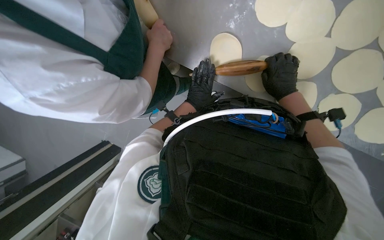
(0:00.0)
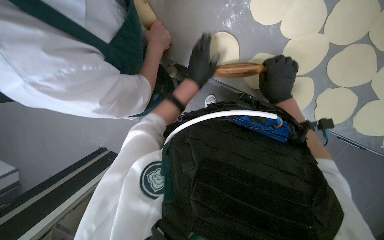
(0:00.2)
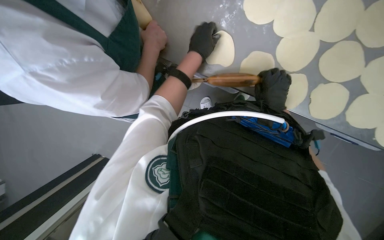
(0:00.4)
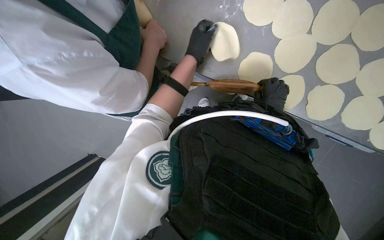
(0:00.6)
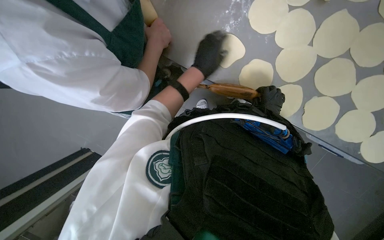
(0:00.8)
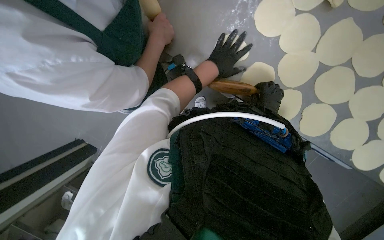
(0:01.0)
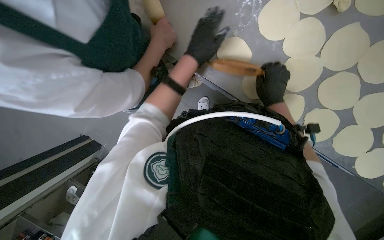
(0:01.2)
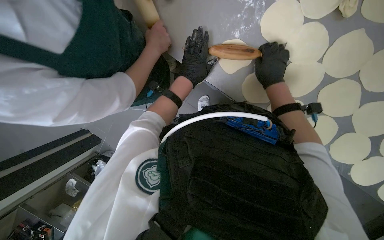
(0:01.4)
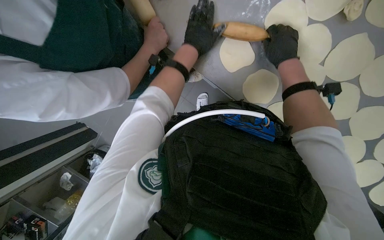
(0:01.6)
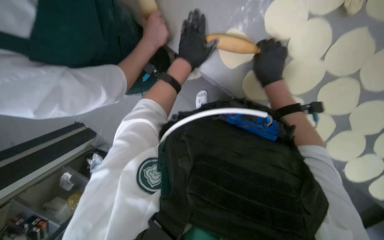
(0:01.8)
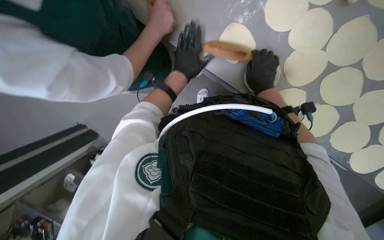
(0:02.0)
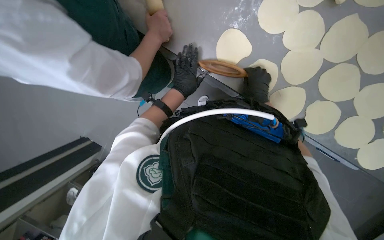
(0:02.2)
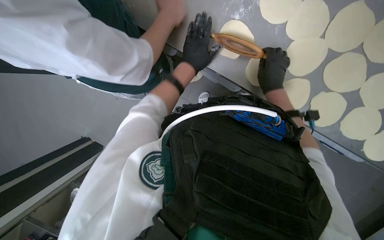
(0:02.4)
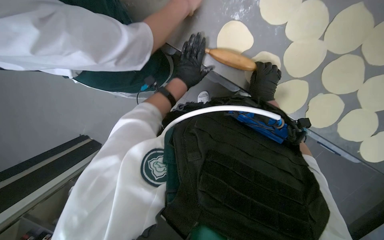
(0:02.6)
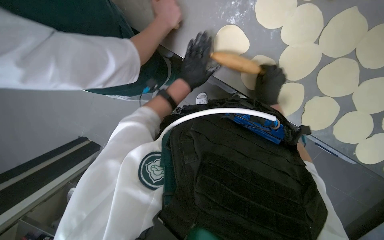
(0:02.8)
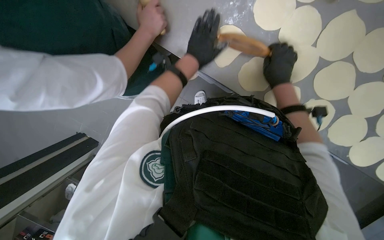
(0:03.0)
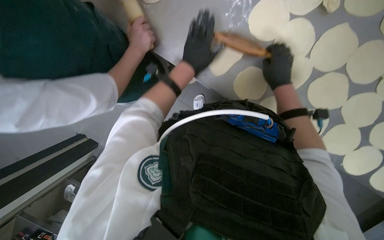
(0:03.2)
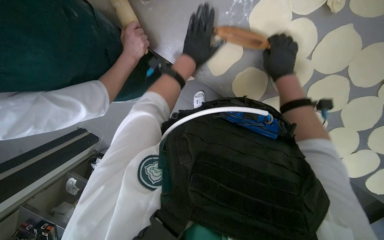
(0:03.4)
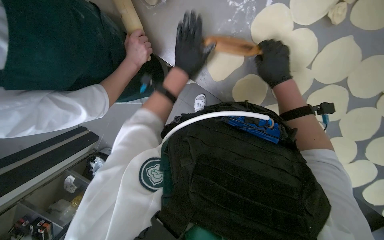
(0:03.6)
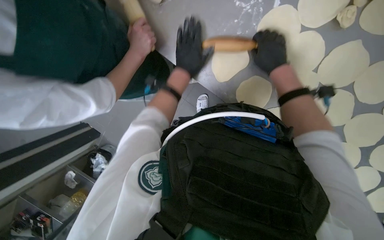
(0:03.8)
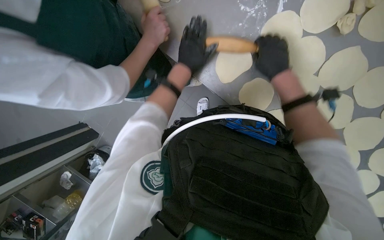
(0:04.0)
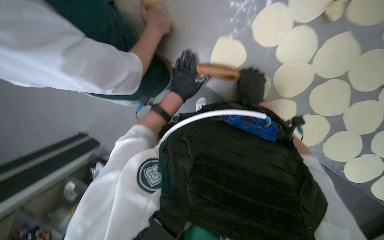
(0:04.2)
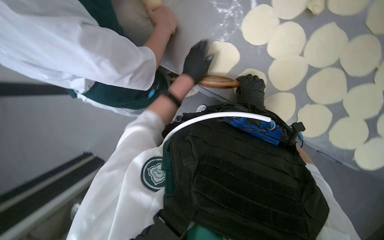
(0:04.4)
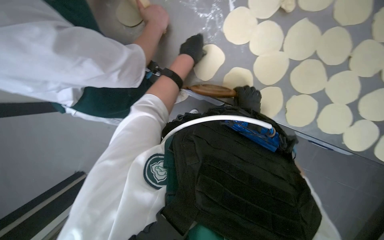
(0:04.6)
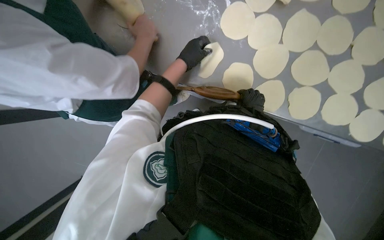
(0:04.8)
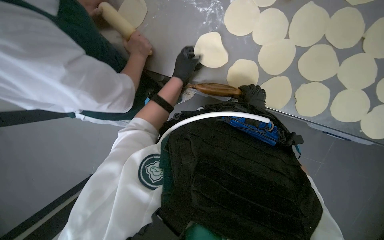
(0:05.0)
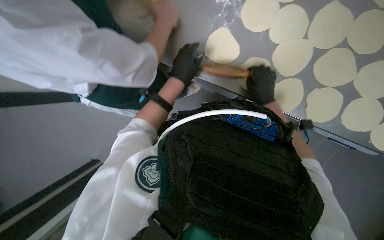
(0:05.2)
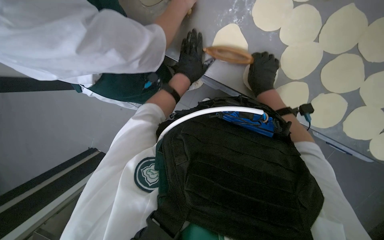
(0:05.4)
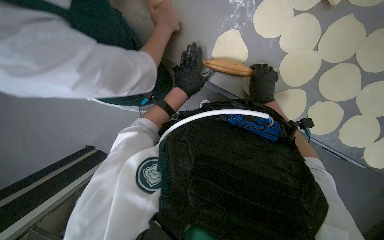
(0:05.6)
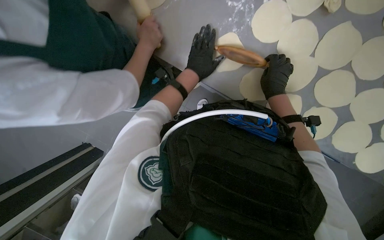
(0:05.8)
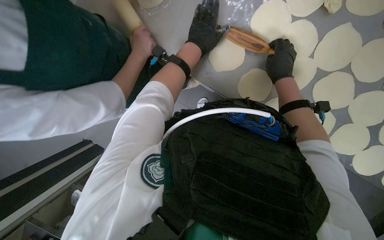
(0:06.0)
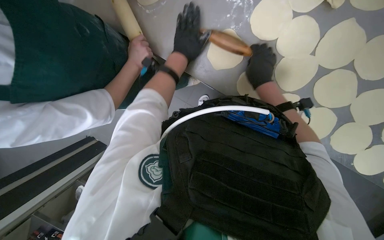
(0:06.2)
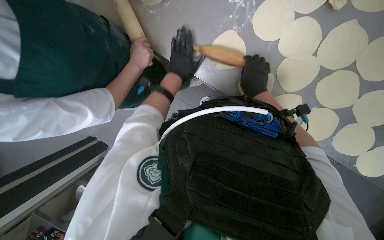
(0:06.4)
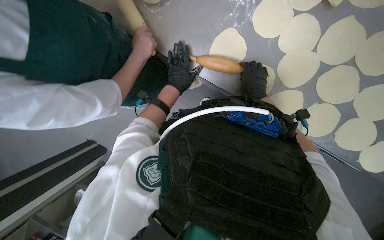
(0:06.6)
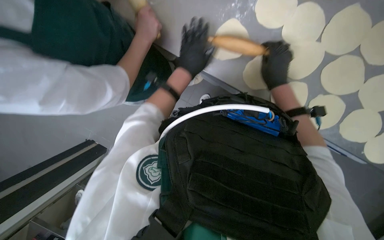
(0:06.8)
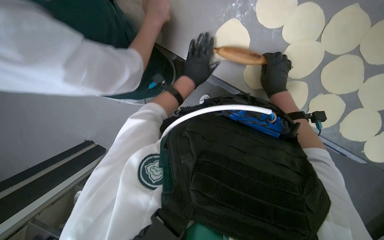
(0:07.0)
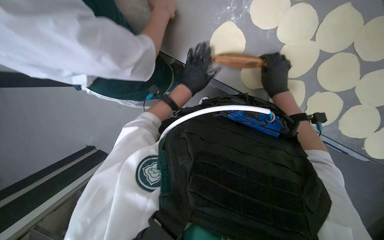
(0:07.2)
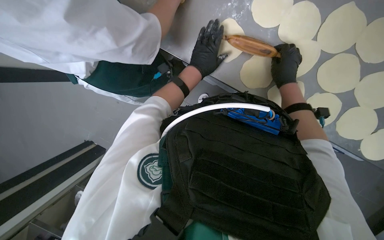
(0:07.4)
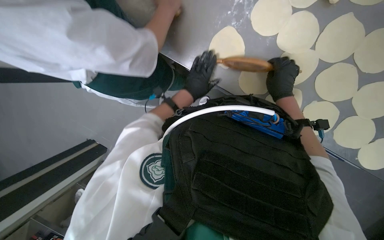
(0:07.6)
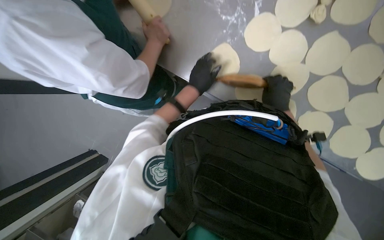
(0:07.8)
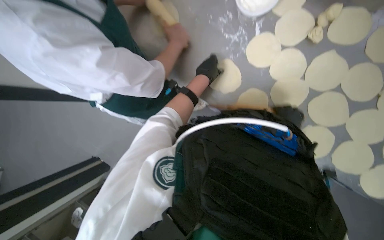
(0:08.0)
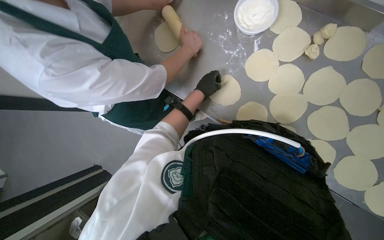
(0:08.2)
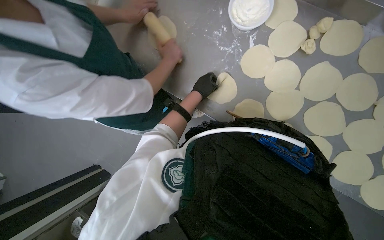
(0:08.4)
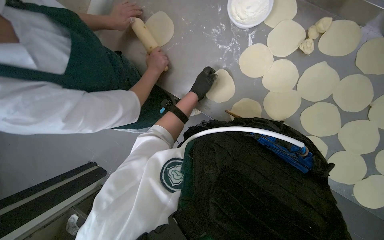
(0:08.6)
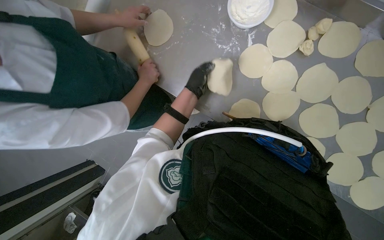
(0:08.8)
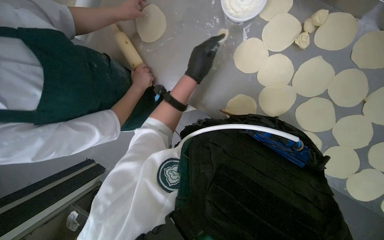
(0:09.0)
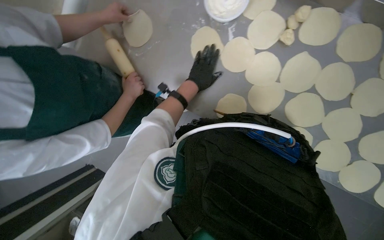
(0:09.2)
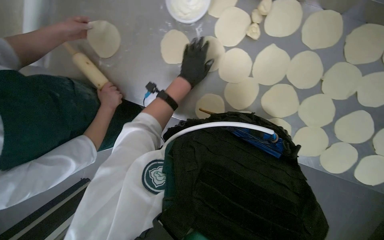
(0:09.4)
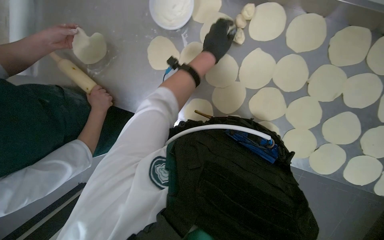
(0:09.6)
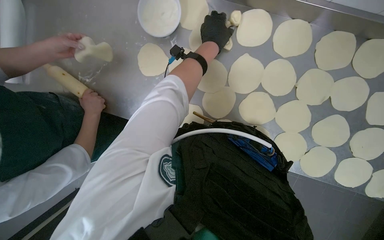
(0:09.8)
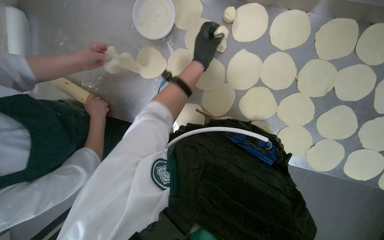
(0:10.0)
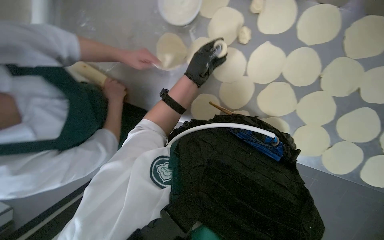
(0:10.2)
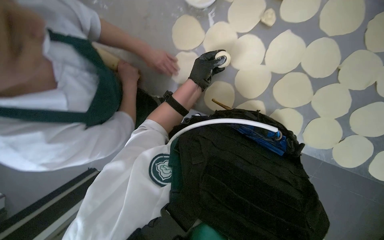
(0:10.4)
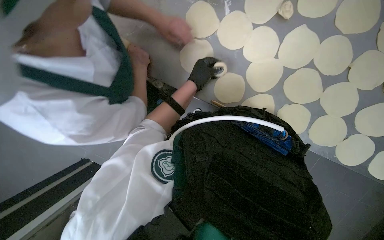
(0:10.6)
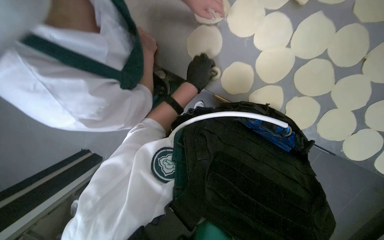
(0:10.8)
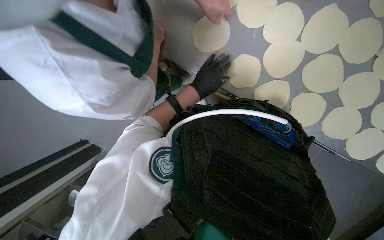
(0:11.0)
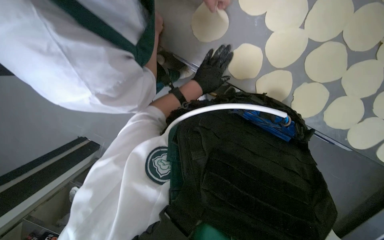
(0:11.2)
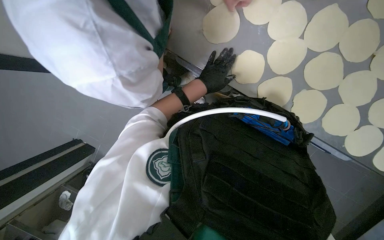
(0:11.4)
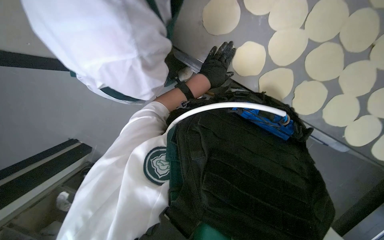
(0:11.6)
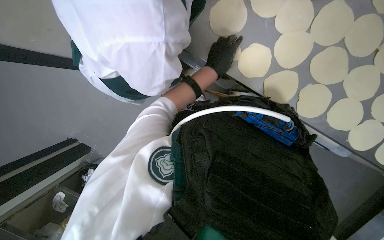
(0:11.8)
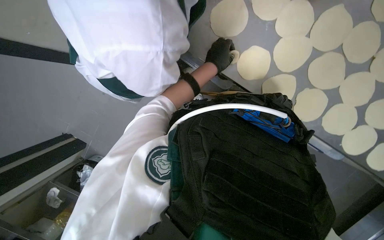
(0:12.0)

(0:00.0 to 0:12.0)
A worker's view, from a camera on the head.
Job: preparing food.
The whole recording: Flattening dough for dumplings. The worker continues flattening small pieces of dough into circular shapes using a rolling pin.
0:00.0 - 0:01.6: Both hands travel together up the picture, some 15 cm.
0:01.6 - 0:03.0: The right hand moves down the picture, approximately 10 cm.
0:04.4 - 0:06.0: The right hand goes roughly 10 cm up the picture. Meanwhile the left hand moves up and down the picture over roughly 10 cm, changing direction 2 times.
0:06.0 - 0:07.6: The left hand shifts some 15 cm down the picture.
0:07.6 - 0:09.0: The left hand heads nearer to the camera, covering approximately 10 cm.
0:09.0 - 0:10.4: The left hand moves approximately 15 cm farther from the camera and comes back.

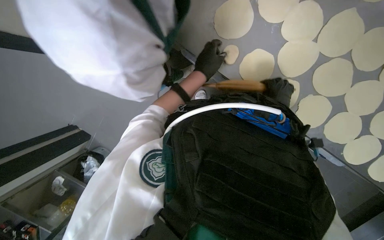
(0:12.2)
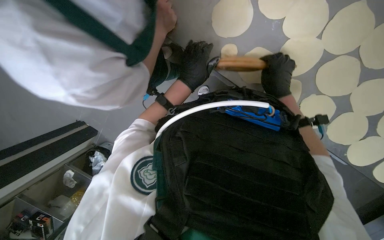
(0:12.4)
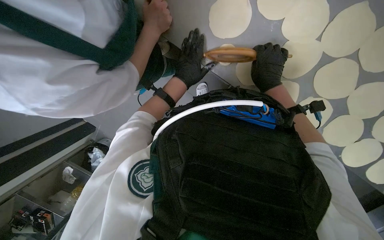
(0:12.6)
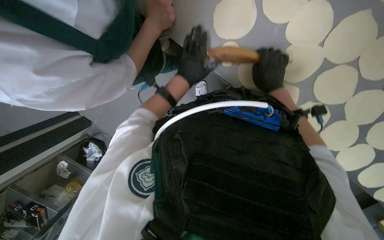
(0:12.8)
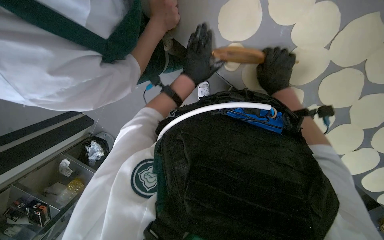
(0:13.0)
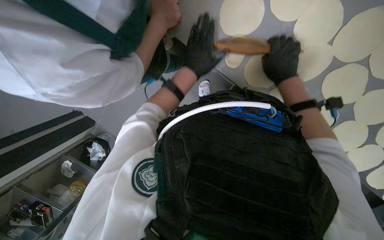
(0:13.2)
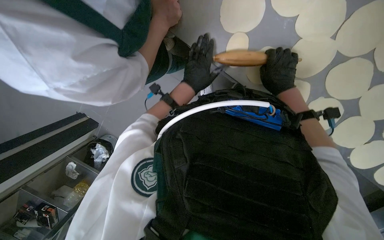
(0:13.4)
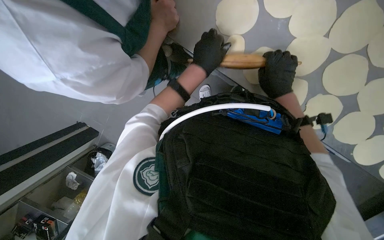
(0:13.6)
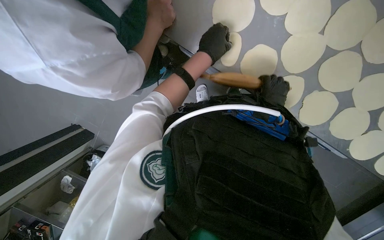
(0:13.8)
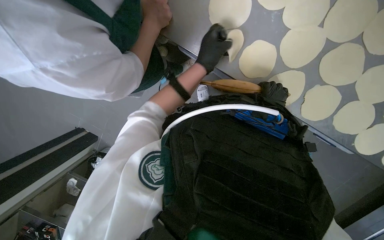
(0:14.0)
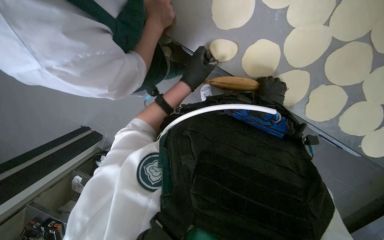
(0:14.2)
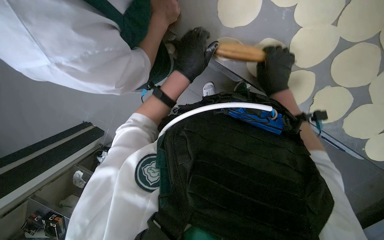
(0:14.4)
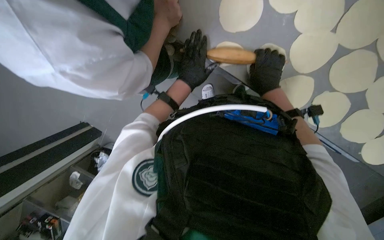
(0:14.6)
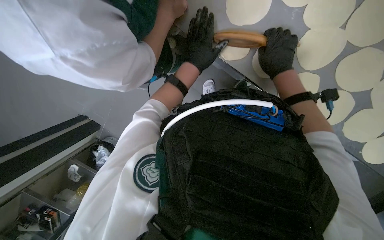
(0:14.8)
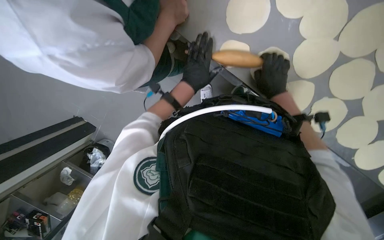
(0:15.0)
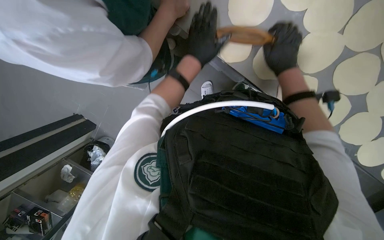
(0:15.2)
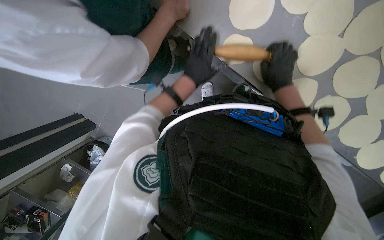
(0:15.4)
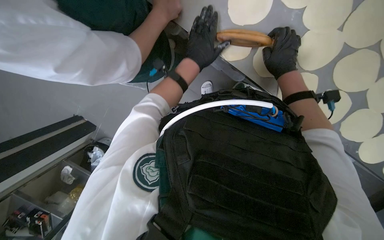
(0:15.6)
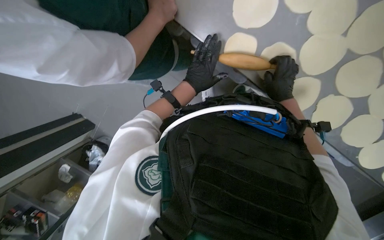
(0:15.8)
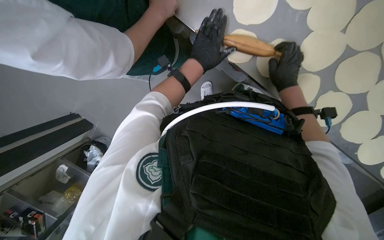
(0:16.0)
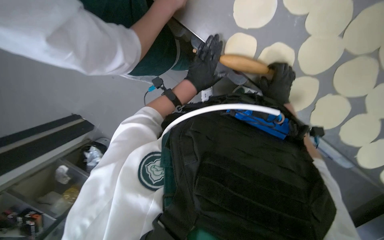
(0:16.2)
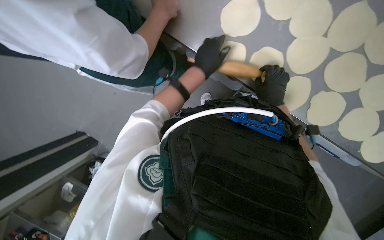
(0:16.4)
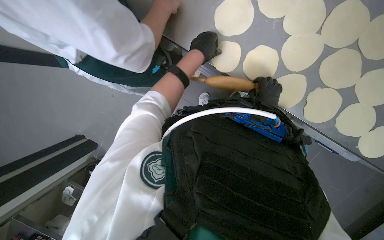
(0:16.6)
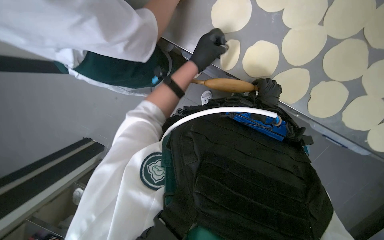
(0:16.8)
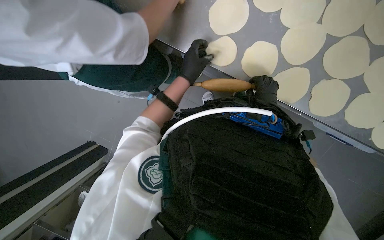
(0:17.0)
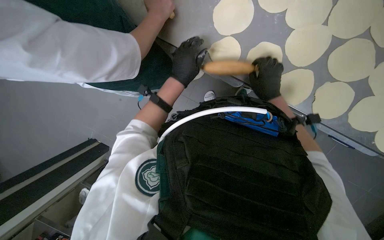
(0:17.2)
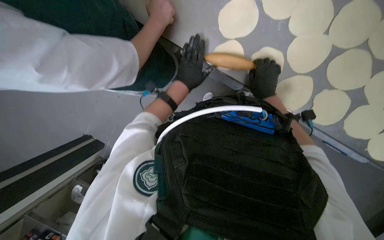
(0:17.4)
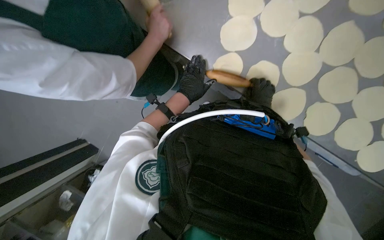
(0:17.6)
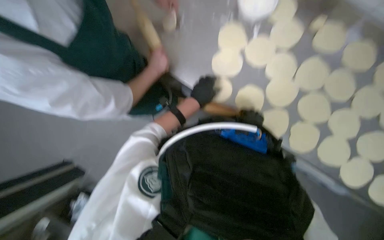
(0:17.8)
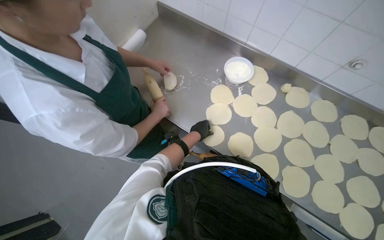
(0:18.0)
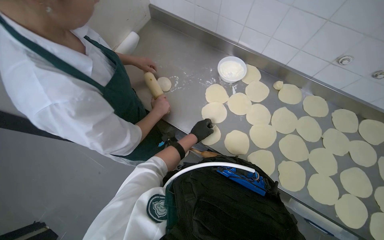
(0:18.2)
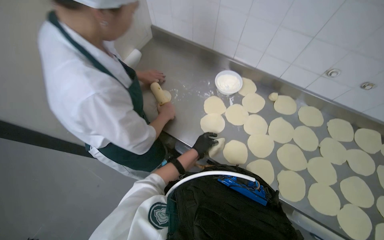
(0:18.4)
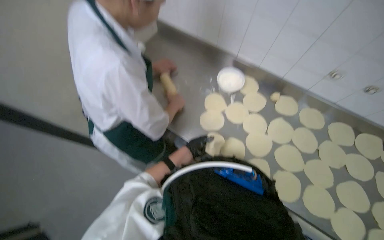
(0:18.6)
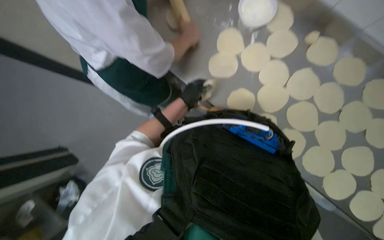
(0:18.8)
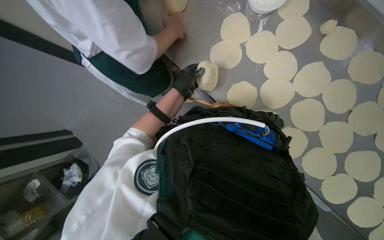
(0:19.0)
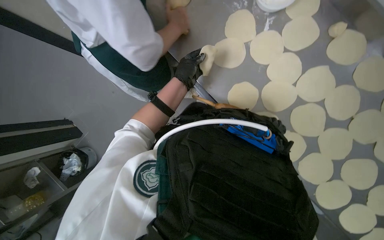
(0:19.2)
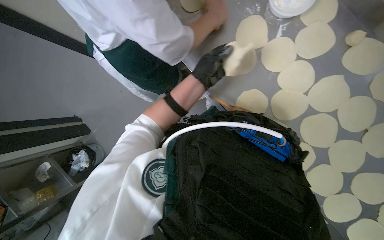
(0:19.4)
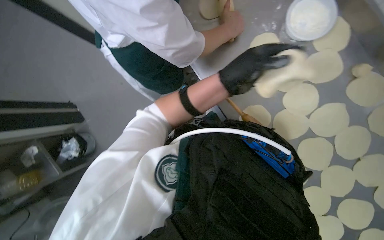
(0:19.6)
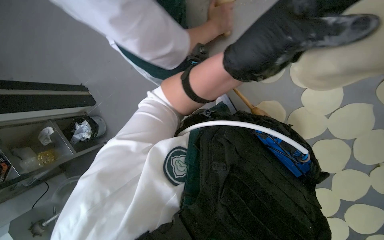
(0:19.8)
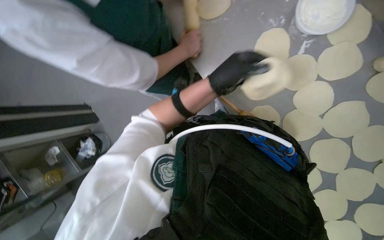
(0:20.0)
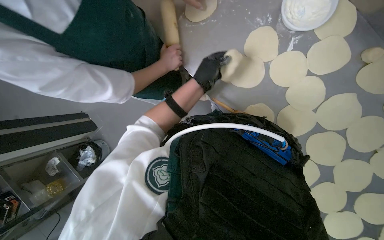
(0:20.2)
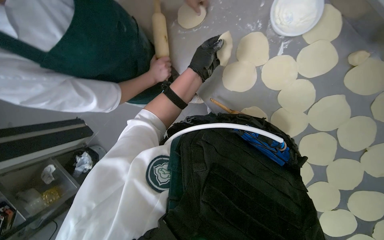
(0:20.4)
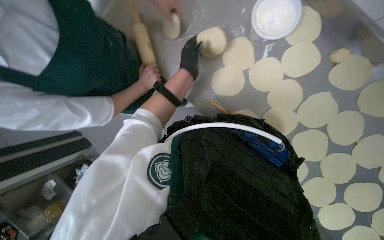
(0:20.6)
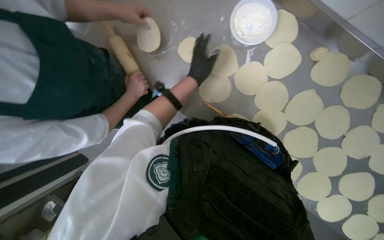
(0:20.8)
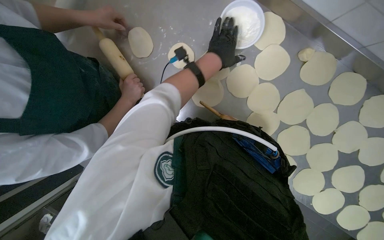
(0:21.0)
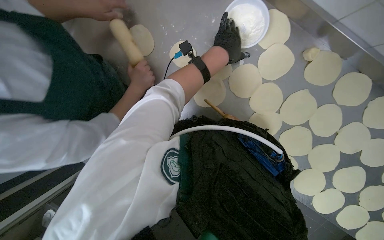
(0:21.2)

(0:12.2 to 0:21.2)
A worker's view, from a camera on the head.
Job: preparing food.
The whole recording: Flattening dough for dumplings. The worker continues flattening small pieces of dough into circular shapes using a rolling pin.
0:13.8 - 0:15.2: The right hand heads up the picture, covering approximately 10 cm.
0:15.2 - 0:16.6: The right hand is displaced down the picture by approximately 10 cm.
0:16.6 - 0:18.2: The camera pitches upward, by roughly 35 degrees.
0:18.2 - 0:19.8: The wearer's head swings roughly 30 degrees to the left. The camera pitches downward, by approximately 30 degrees.
0:19.8 - 0:21.2: The left hand goes some 15 cm up the picture and farther from the camera.
